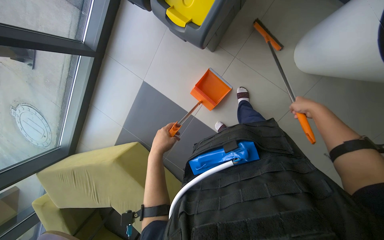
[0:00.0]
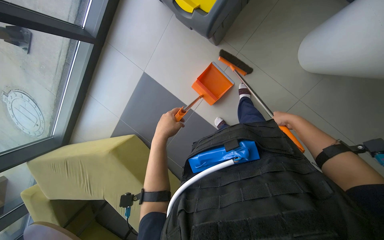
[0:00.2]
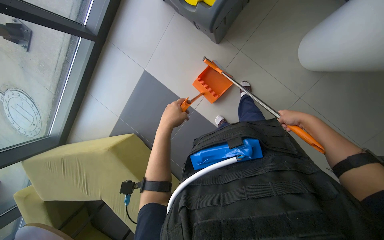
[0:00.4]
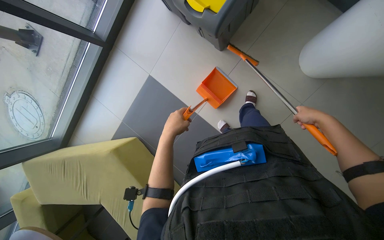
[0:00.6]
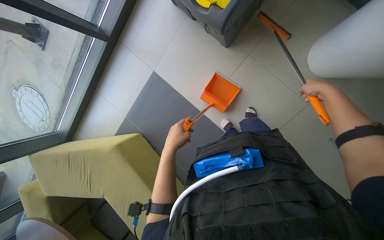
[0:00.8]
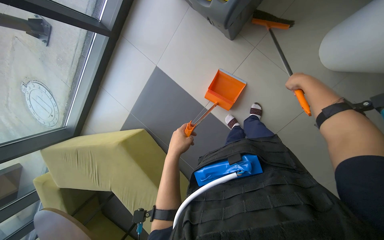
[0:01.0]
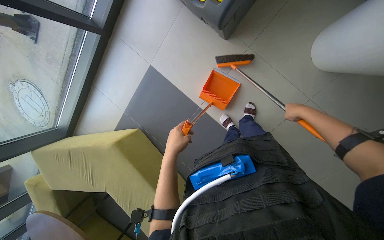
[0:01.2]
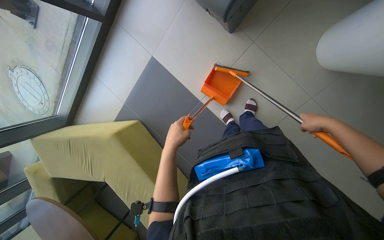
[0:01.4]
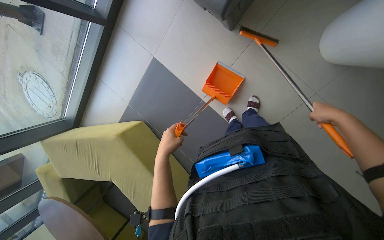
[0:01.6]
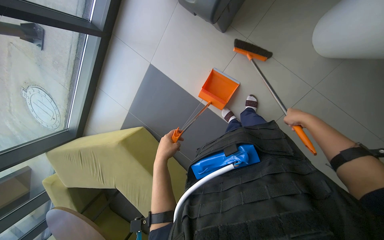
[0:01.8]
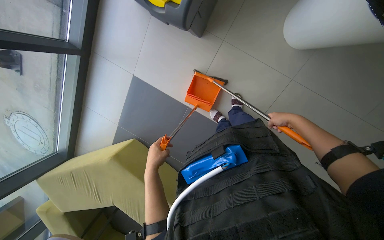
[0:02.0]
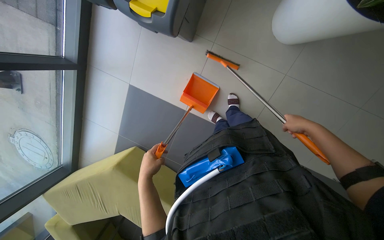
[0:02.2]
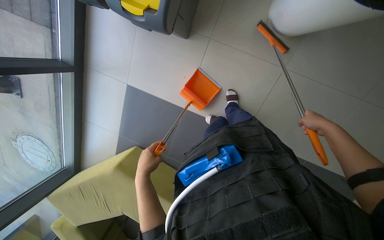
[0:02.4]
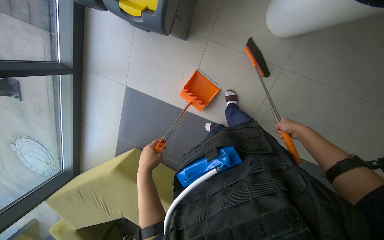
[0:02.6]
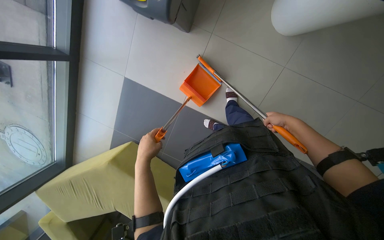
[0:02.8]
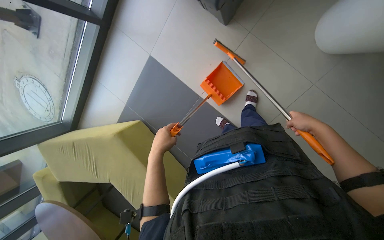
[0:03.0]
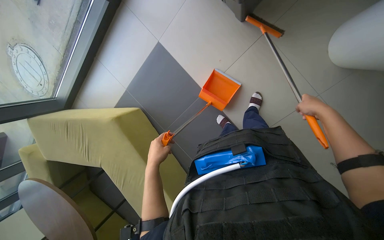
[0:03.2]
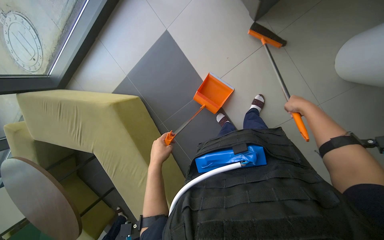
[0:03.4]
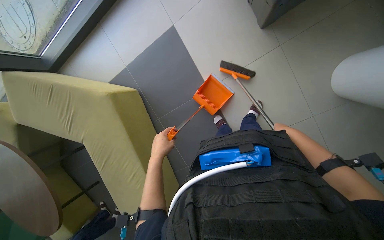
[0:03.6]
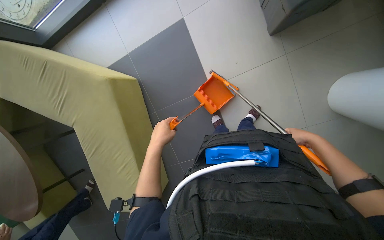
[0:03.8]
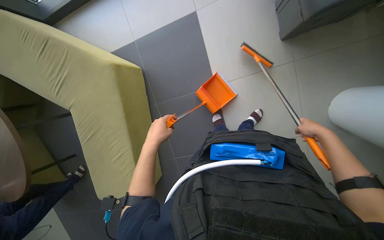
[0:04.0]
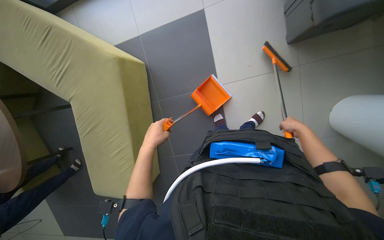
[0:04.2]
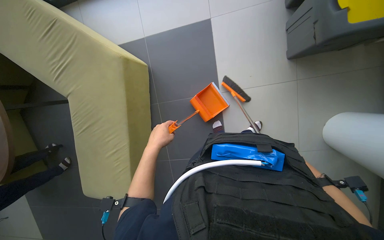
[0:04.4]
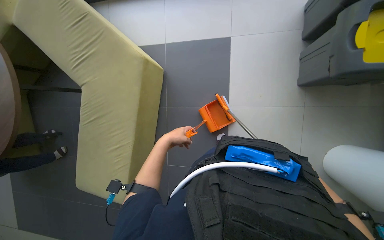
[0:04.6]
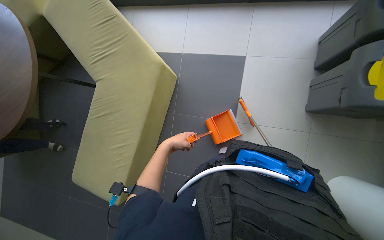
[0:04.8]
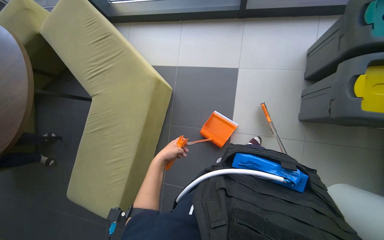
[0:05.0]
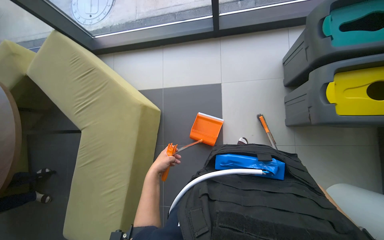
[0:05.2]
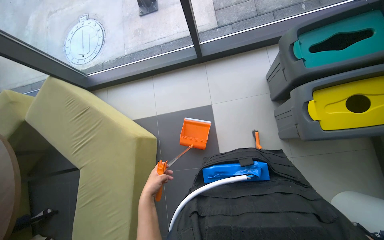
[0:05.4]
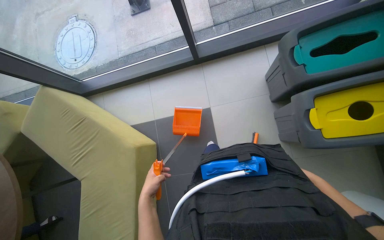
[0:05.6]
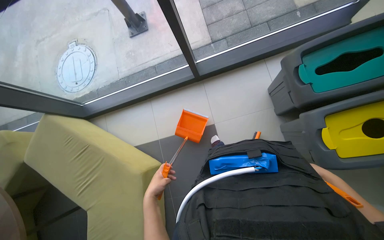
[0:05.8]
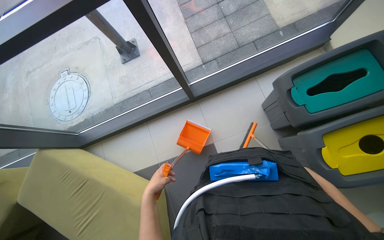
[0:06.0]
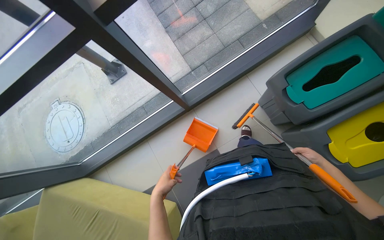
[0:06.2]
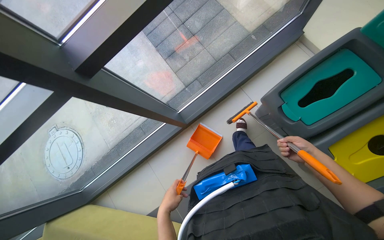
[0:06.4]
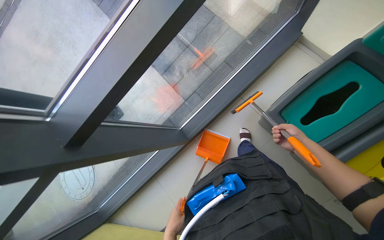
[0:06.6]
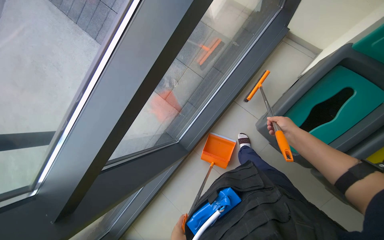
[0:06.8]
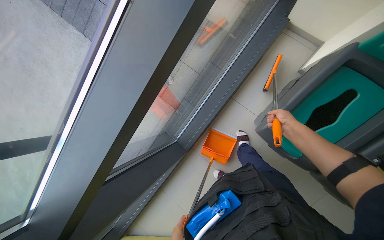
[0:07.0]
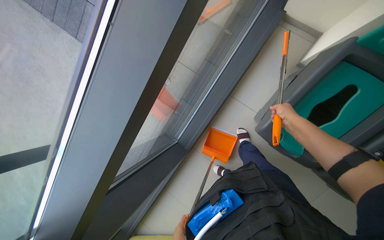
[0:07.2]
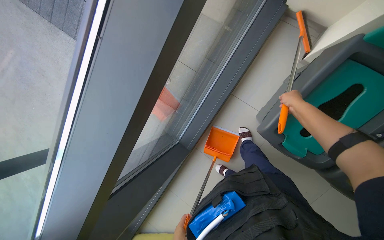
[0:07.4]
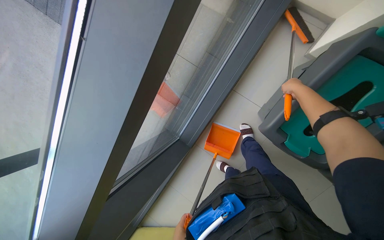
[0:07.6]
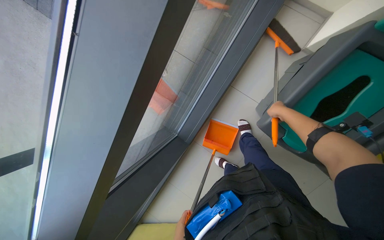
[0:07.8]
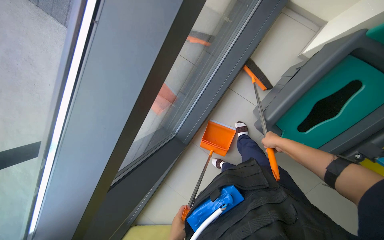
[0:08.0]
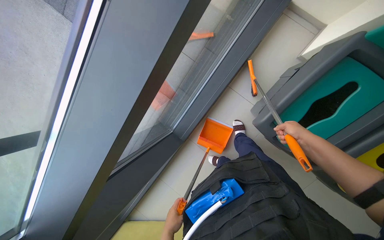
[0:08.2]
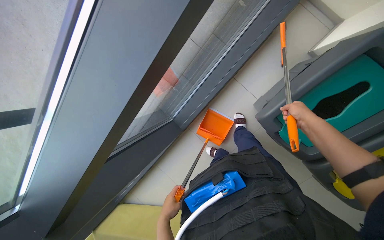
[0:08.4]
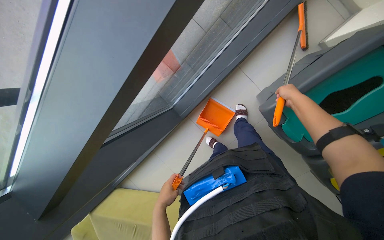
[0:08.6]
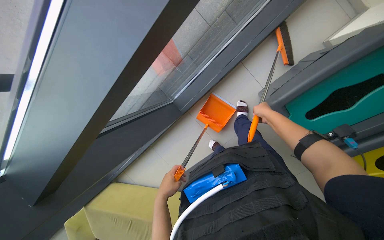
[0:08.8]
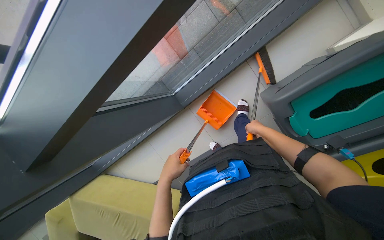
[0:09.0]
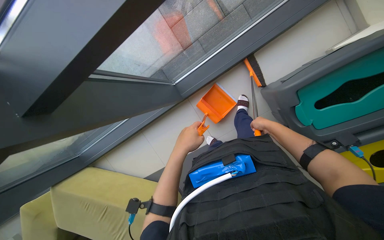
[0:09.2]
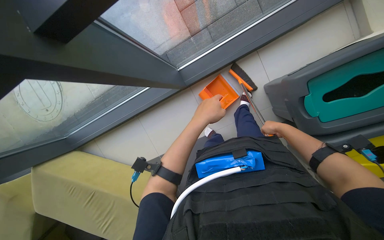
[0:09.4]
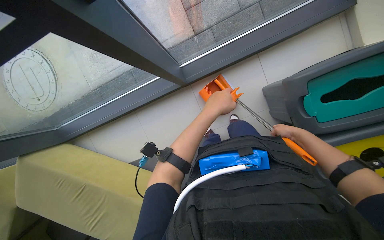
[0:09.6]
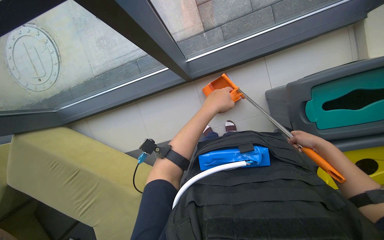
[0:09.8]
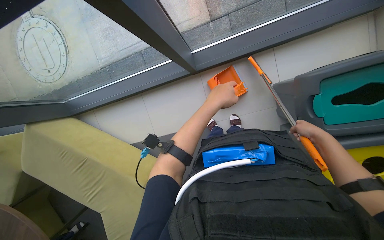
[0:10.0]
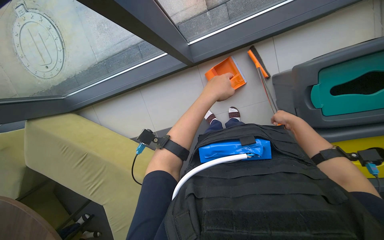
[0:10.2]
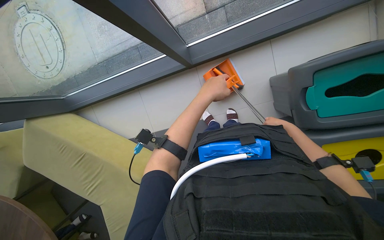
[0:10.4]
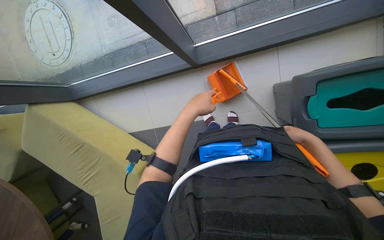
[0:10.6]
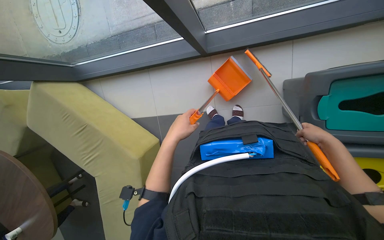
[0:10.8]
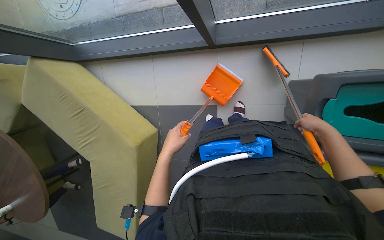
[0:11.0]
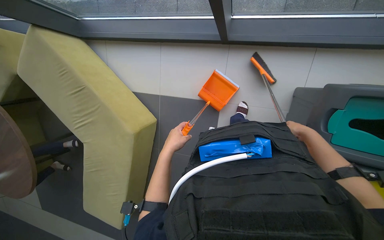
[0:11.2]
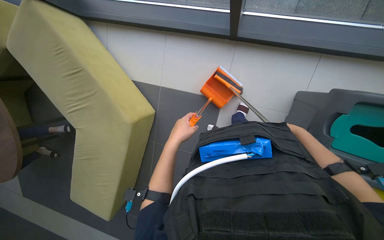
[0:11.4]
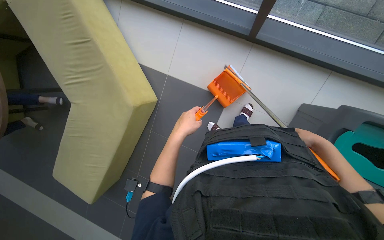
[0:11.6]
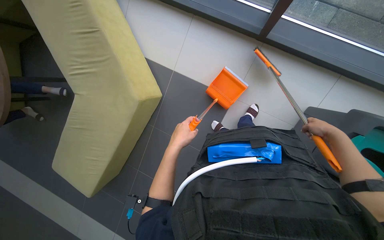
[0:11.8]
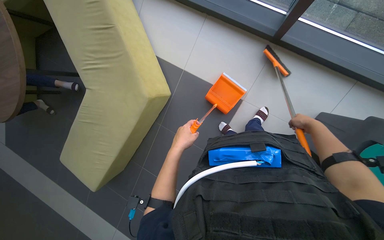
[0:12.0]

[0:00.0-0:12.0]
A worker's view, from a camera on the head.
Job: sweeping floor.
The whole recording: Sweeping floor with dustpan. The worker sweeps debris from the floor using a long-handled brush and collects it with a dustpan.
0:00.0 to 0:01.6: The right hand swings nearer and farther, approximately 15 cm each way, with 3 reversals.
0:01.6 to 0:03.0: The right hand goes nearer and farther, approximately 10 cm each way, reversing 2 times.
0:03.0 to 0:04.4: Everything in view rotates some 40 degrees clockwise.
0:04.4 to 0:06.0: The wearer moves roughly 40 cm. The view tips upward by roughly 30 degrees.
0:06.0 to 0:07.6: The camera travels roughly 70 cm. The scene rotates counterclockwise by about 35 degrees.
0:07.6 to 0:09.0: The view tilts about 10 degrees downward. The right hand goes up and down the picture, approximately 20 cm each way, reversing 2 times.
0:09.0 to 0:10.4: The left hand travels to the right and up the picture by some 15 cm, while the right hand travels to the right and farther from the camera by roughly 15 cm.
0:10.4 to 0:12.0: Everything in view rotates about 45 degrees clockwise. The left hand travels down the picture, to the left and farther from the camera by approximately 50 cm.

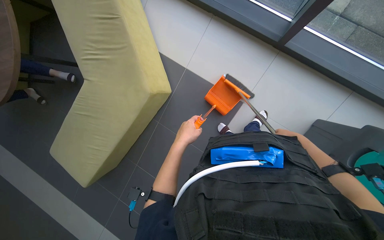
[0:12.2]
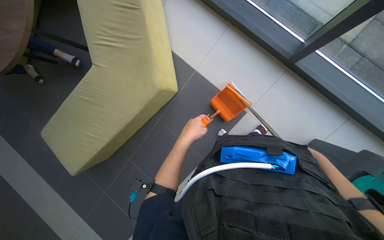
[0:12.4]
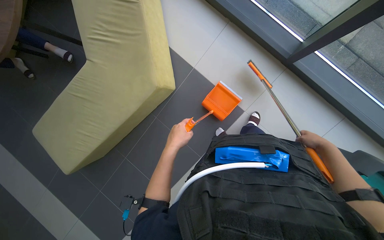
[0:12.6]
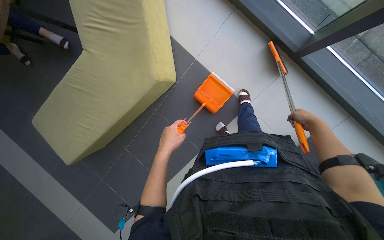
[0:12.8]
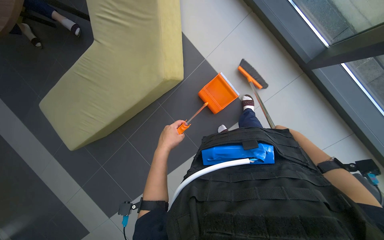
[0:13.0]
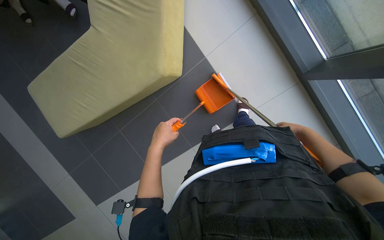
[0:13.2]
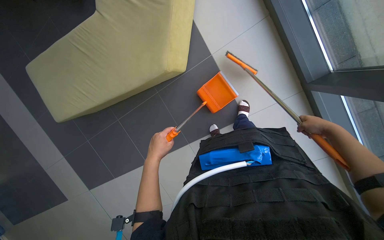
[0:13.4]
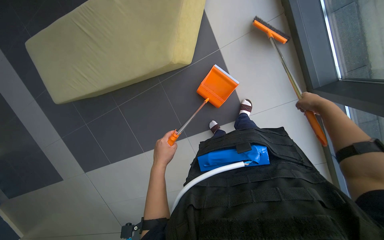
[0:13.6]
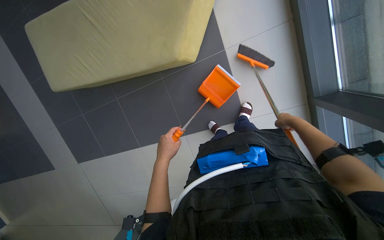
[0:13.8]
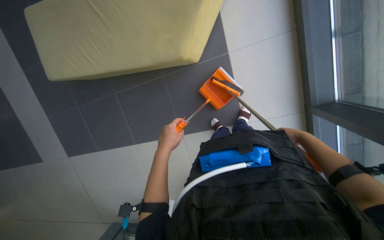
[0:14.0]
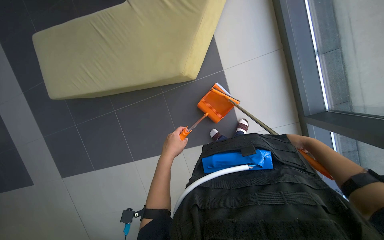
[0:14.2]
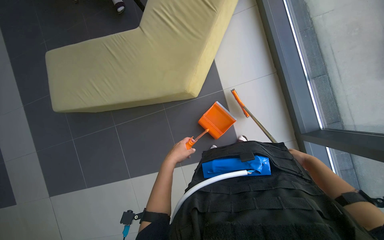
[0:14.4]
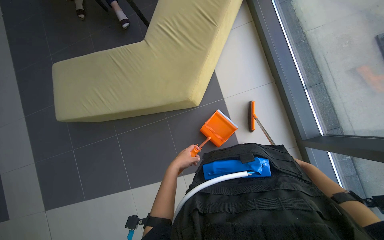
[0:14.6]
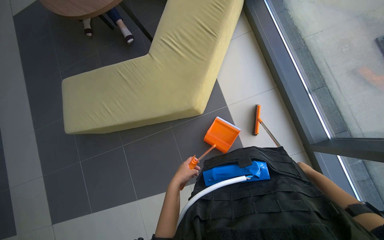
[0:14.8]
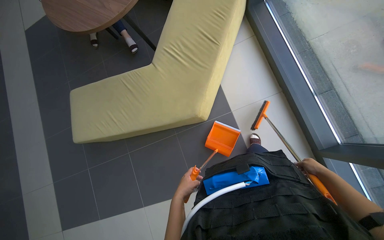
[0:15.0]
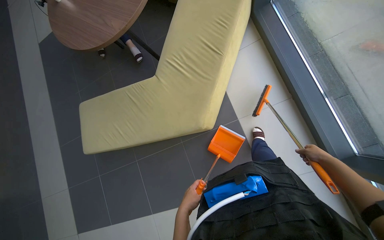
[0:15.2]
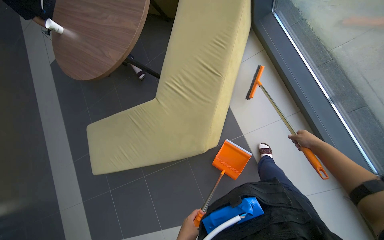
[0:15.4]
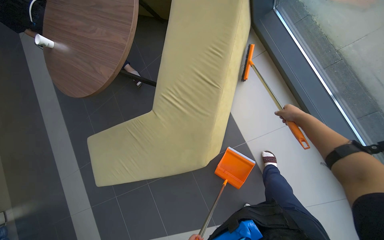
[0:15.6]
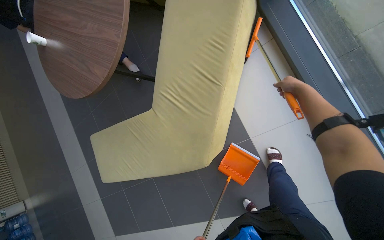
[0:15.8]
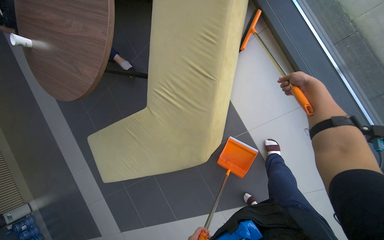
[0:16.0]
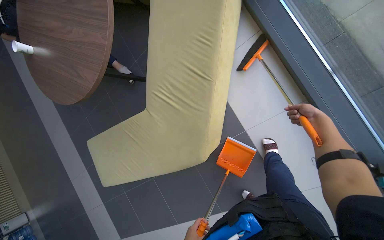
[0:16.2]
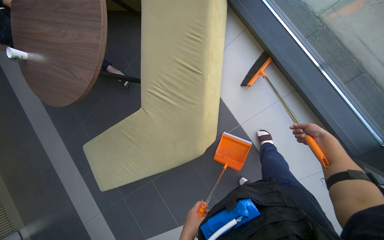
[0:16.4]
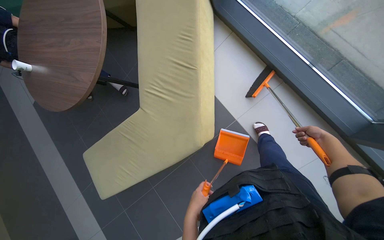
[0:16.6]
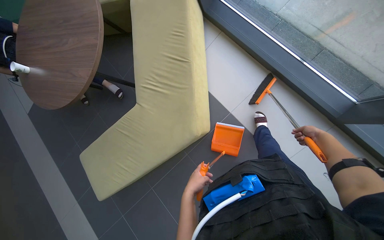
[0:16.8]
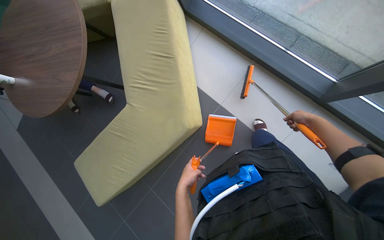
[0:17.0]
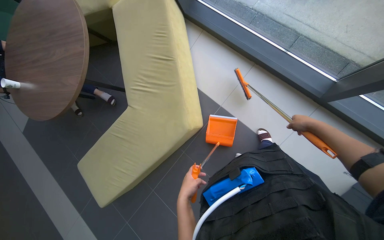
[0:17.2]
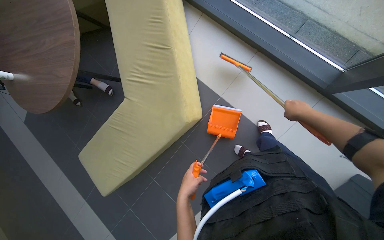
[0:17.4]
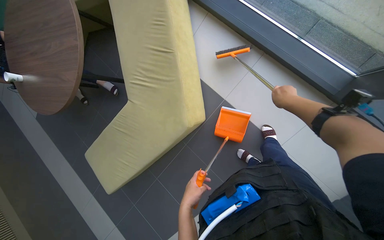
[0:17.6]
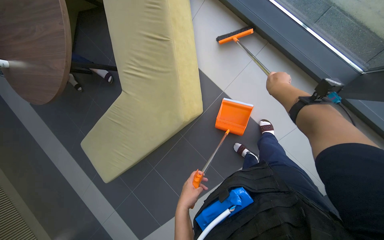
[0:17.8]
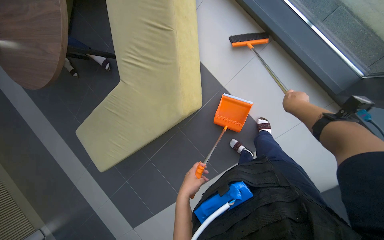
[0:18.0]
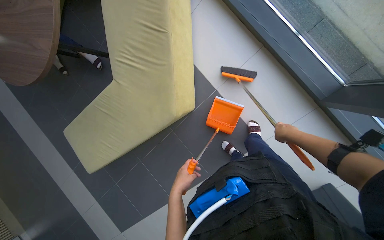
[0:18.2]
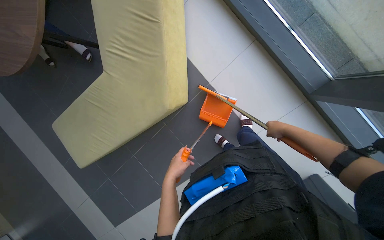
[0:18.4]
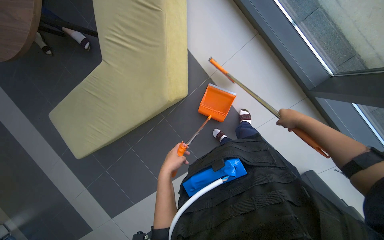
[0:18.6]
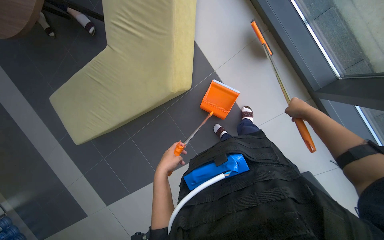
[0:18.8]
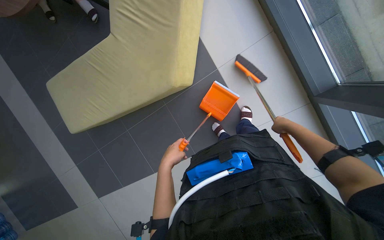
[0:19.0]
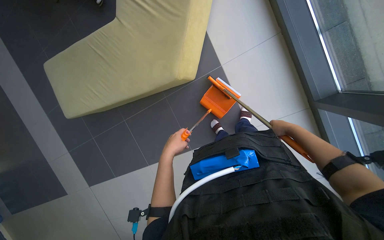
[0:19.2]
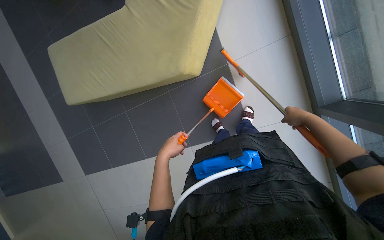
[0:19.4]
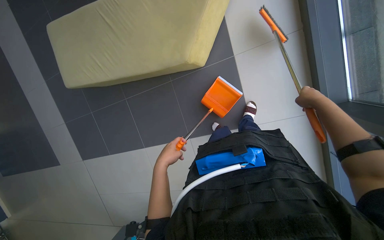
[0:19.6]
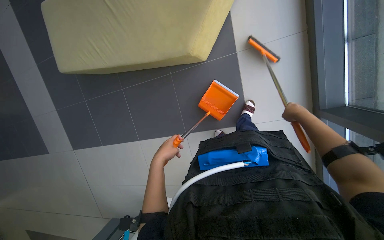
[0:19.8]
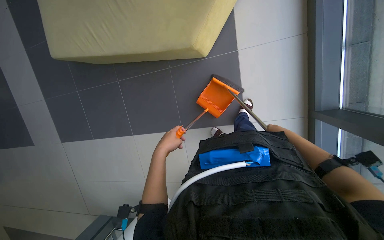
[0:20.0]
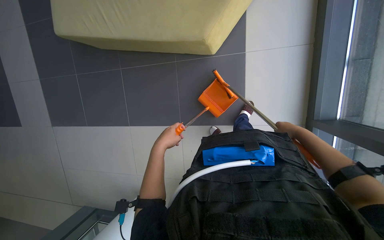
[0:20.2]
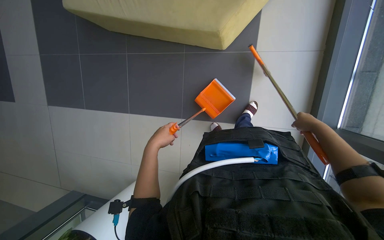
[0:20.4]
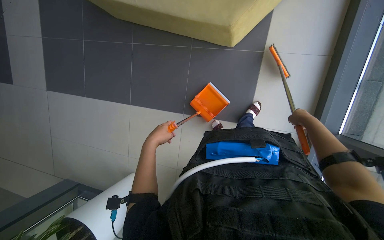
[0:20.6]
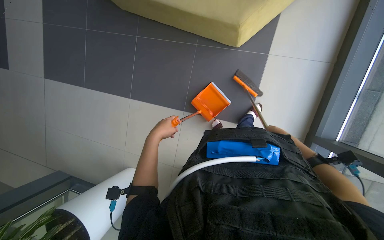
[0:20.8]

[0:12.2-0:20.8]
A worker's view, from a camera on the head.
Job: sweeping floor.
The whole recording: Sweeping floor with dustpan. The worker sweeps debris from the floor using a long-handled brush and collects it with a dustpan.
0:12.2 to 0:13.6: The scene turns roughly 35 degrees clockwise in the picture. The right hand goes nearer and farther, some 20 cm each way, reversing 2 times. Meanwhile the left hand heads down the picture, covering about 10 cm.
0:13.6 to 0:15.0: The view tips upward by some 25 degrees. The right hand shifts about 15 cm down the picture and farther from the camera.
0:15.0 to 0:16.6: The right hand moves up the picture, roughly 20 cm.
0:19.4 to 0:20.8: The scene rotates clockwise by about 25 degrees. The right hand goes nearer and farther, roughly 10 cm each way, reversing 2 times.
